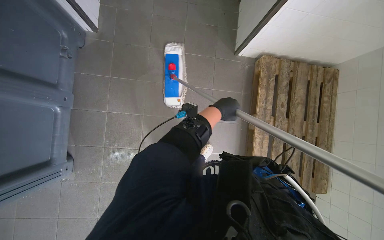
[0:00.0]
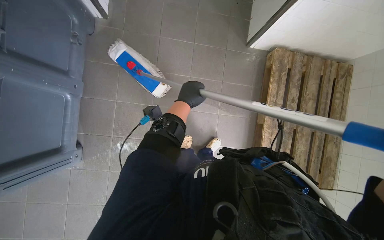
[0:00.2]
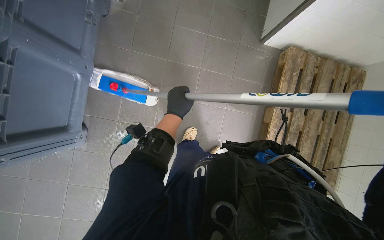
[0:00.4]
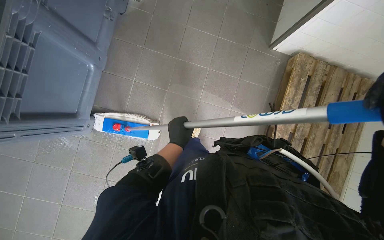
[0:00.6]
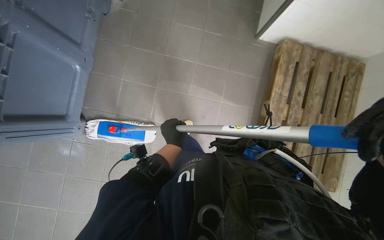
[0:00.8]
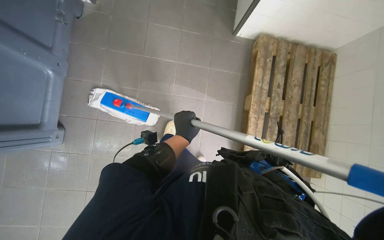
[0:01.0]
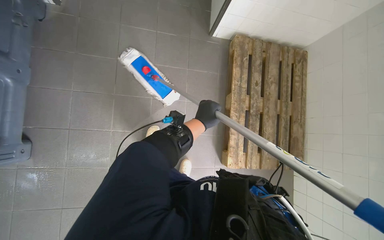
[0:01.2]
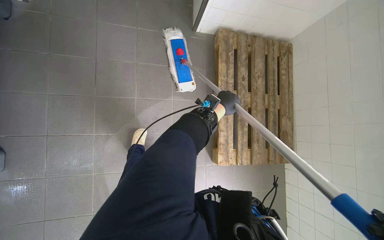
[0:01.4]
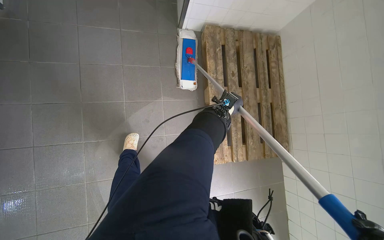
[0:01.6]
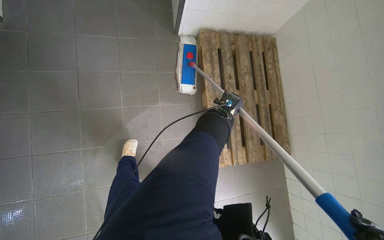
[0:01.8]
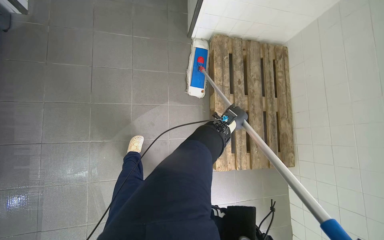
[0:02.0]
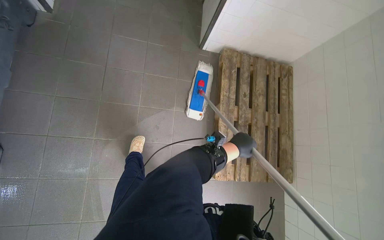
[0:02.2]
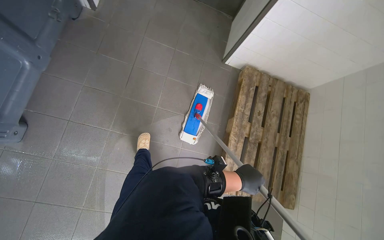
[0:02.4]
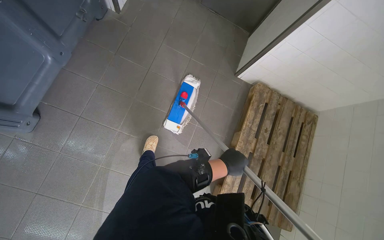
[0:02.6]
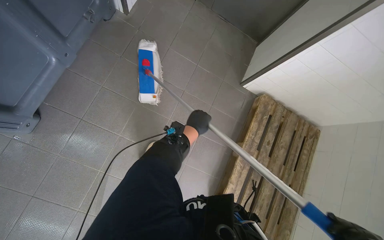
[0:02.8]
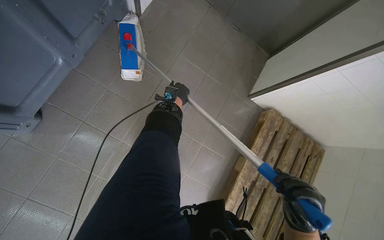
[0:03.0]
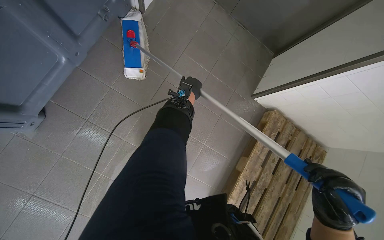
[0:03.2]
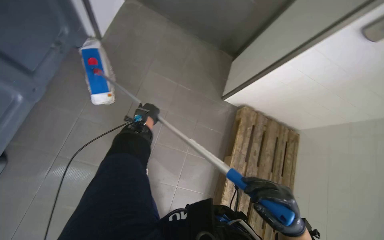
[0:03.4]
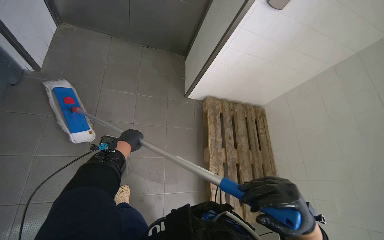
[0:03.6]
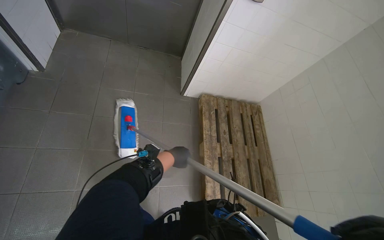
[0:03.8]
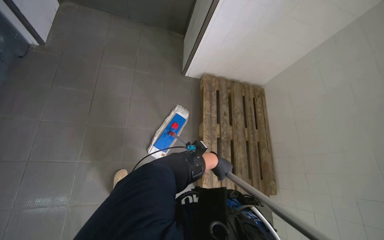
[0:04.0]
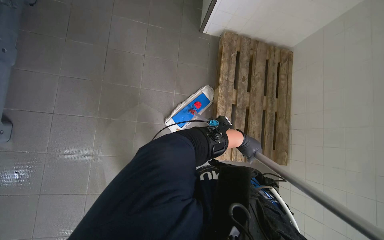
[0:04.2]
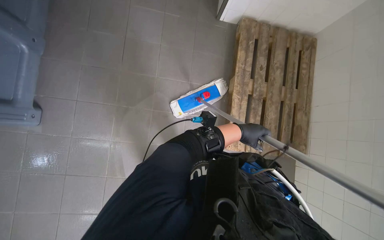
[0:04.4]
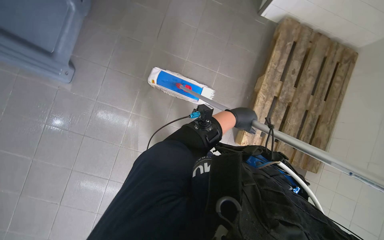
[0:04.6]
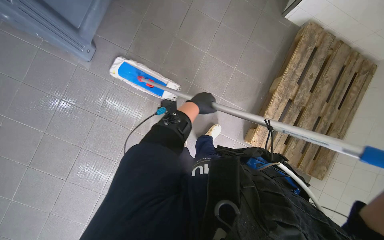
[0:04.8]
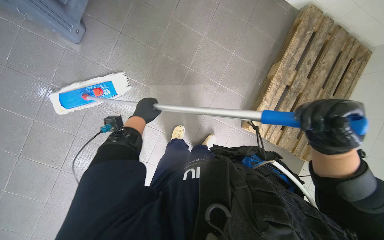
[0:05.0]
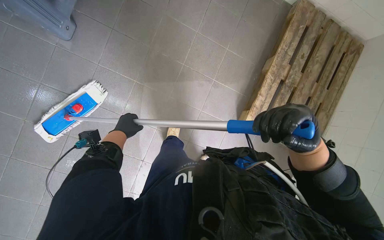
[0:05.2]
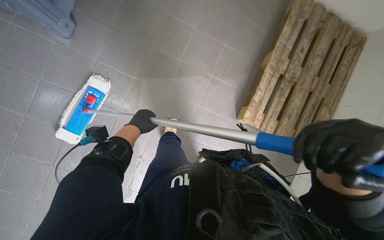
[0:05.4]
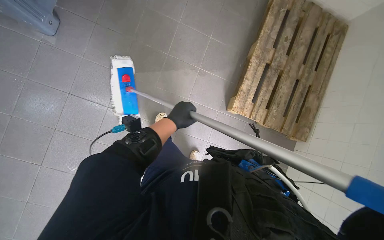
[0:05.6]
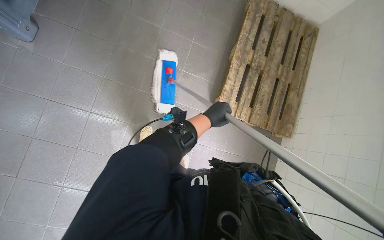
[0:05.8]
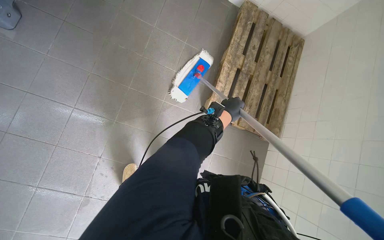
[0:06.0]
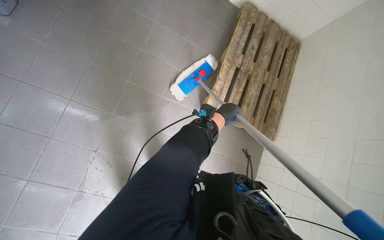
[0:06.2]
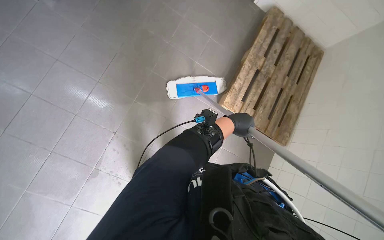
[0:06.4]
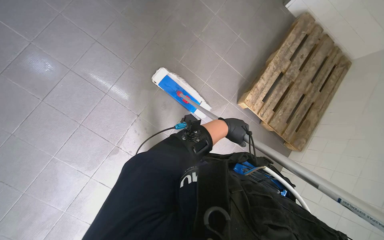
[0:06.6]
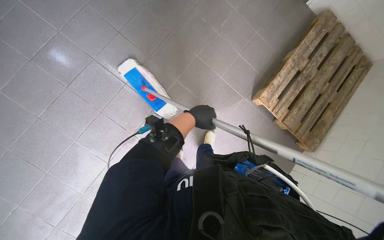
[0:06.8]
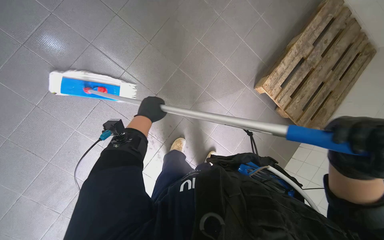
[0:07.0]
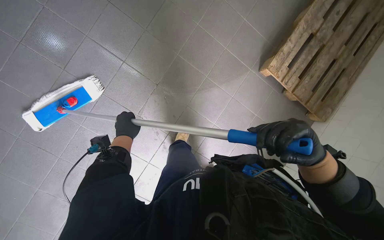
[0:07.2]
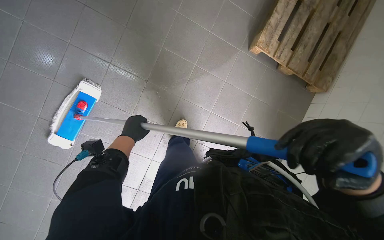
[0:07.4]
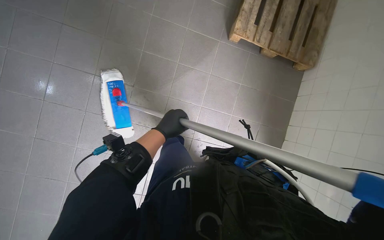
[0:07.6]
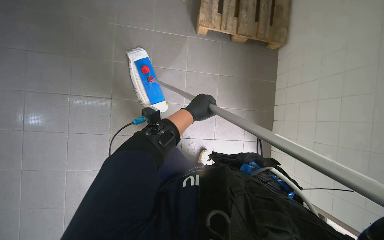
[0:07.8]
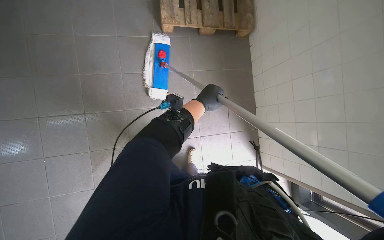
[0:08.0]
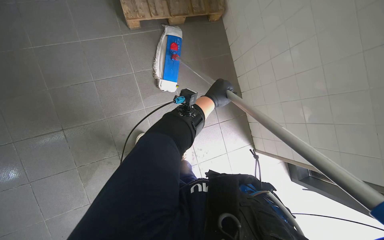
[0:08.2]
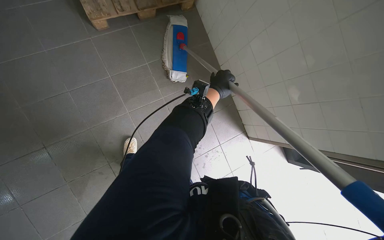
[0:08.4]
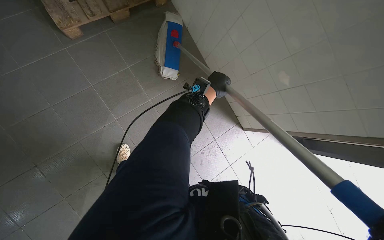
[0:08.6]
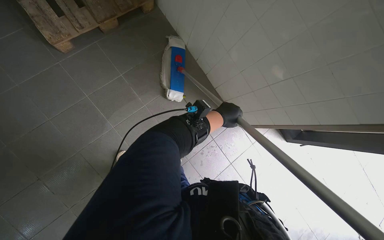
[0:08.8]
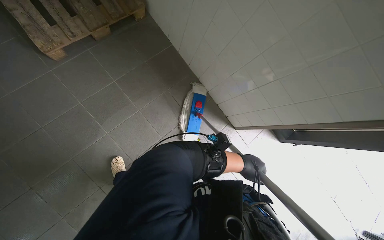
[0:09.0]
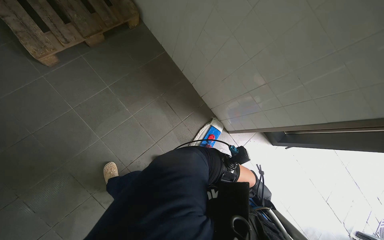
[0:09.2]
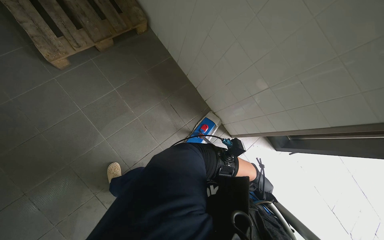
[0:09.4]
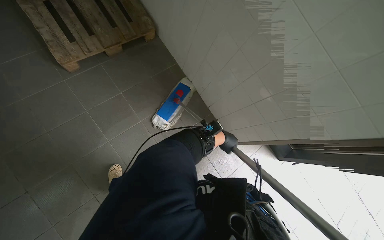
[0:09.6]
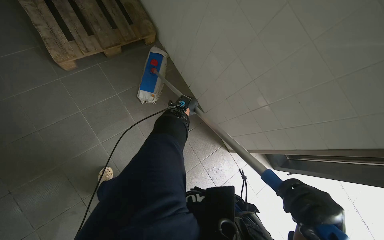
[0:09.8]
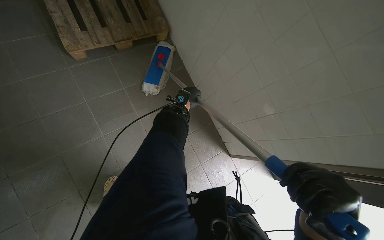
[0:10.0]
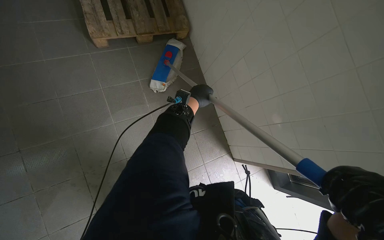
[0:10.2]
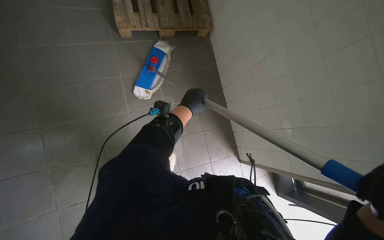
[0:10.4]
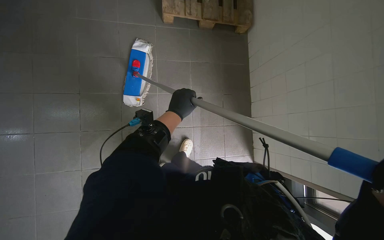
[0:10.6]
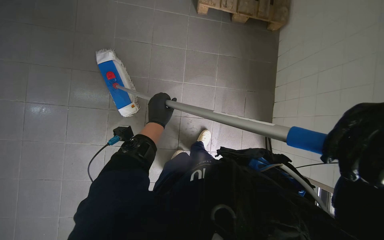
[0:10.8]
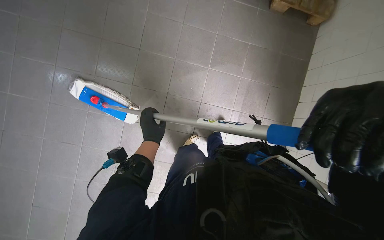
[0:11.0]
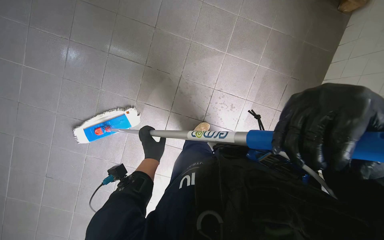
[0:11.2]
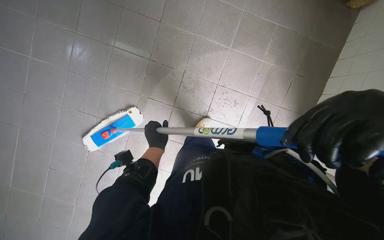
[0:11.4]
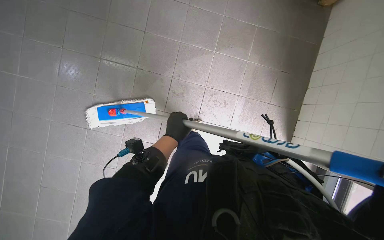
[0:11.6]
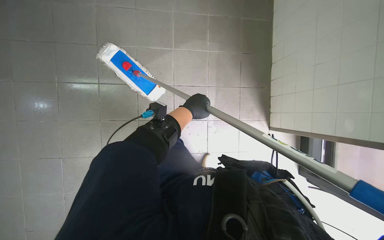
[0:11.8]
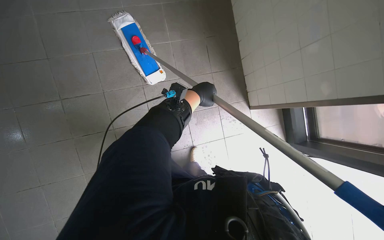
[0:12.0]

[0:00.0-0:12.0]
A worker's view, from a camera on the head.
Job: mopping floor.
The whole recording: Mopping tiled floor. The worker mops the tiled floor with a flat mop.
0:00.0 to 0:01.6: The left hand reaches some 20 cm to the left, then returns.
0:01.6 to 0:03.0: The scene rotates clockwise by some 35 degrees. The left hand travels to the left by about 50 cm, and moves approximately 15 cm down the picture and comes back.
0:03.0 to 0:04.4: The camera travels some 40 cm. The view tilts some 10 degrees downward.
0:04.4 to 0:06.0: The camera travels about 50 cm.
0:06.0 to 0:07.6: The camera pitches downward, by some 15 degrees.
0:07.6 to 0:09.0: The wearer looks about 60 degrees further to the right.
0:09.0 to 0:10.4: The left hand is displaced to the left and up the picture by about 35 cm.
0:10.4 to 0:12.0: The scene rotates clockwise by about 25 degrees.

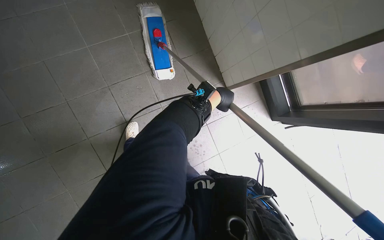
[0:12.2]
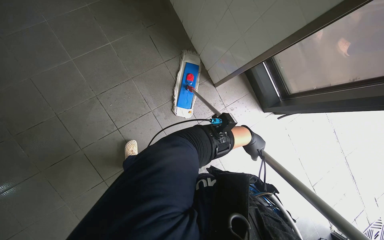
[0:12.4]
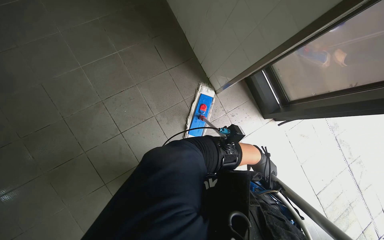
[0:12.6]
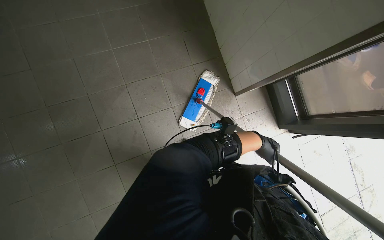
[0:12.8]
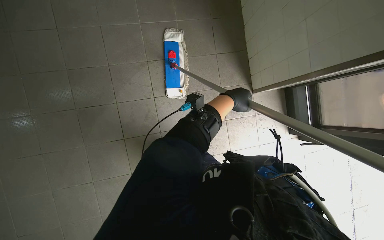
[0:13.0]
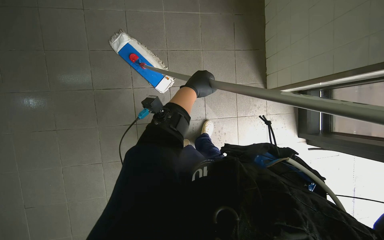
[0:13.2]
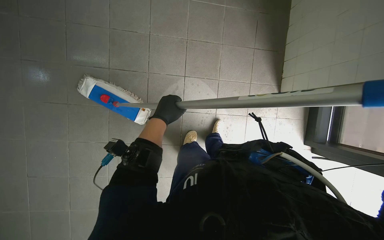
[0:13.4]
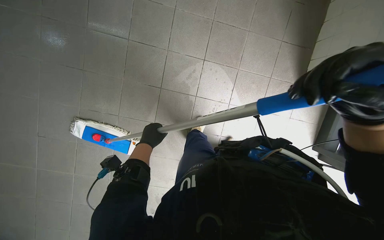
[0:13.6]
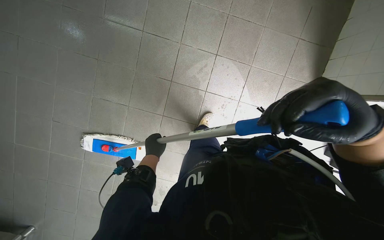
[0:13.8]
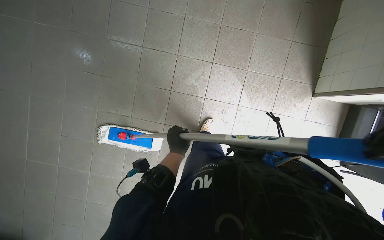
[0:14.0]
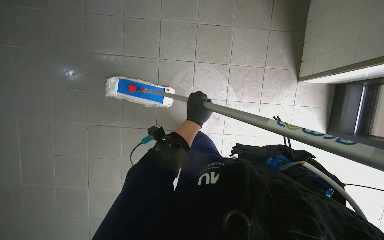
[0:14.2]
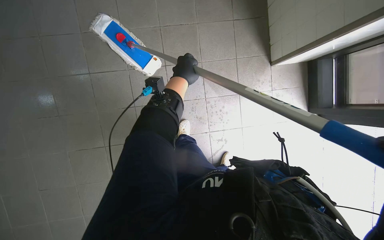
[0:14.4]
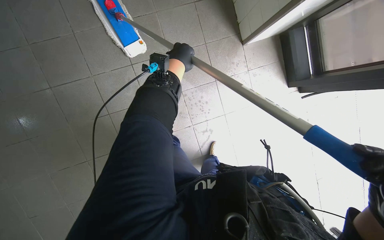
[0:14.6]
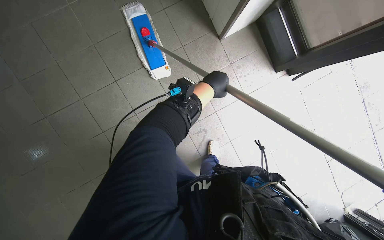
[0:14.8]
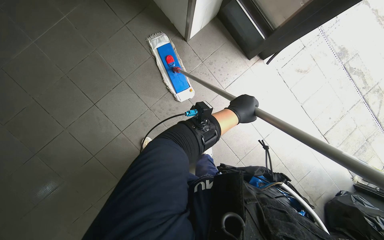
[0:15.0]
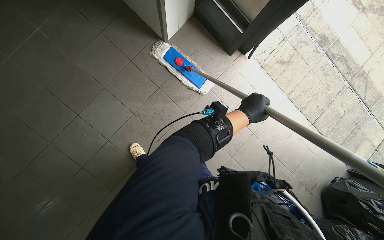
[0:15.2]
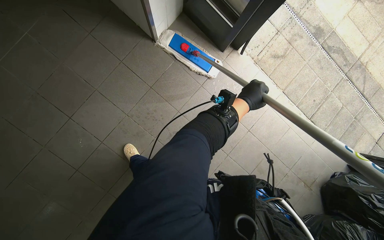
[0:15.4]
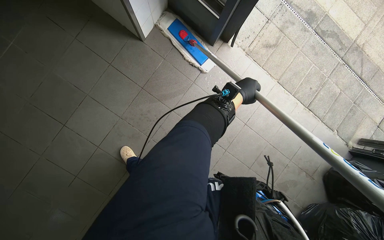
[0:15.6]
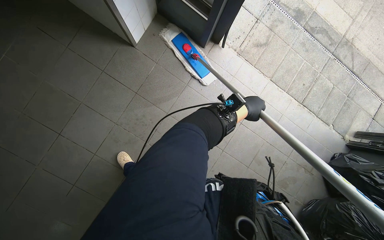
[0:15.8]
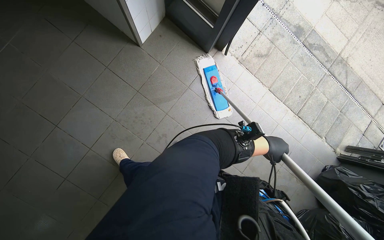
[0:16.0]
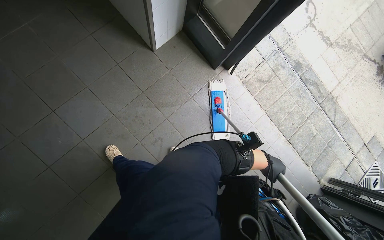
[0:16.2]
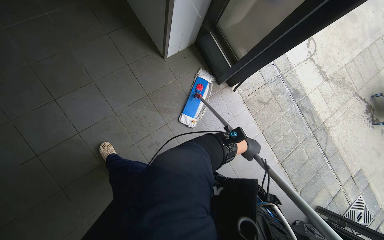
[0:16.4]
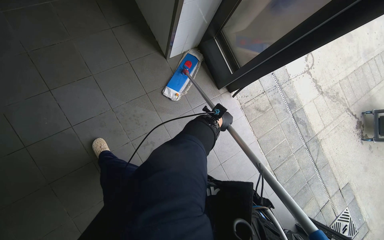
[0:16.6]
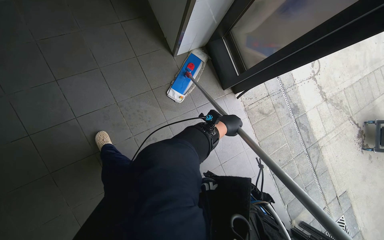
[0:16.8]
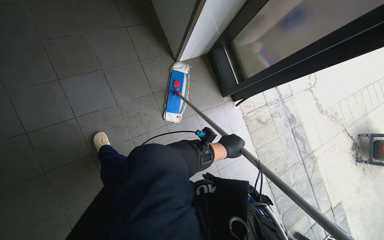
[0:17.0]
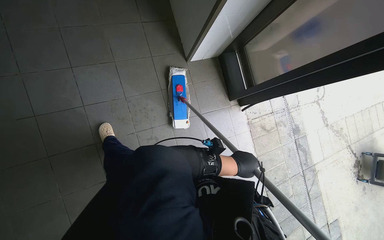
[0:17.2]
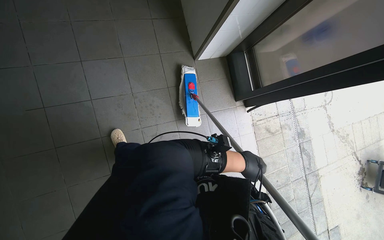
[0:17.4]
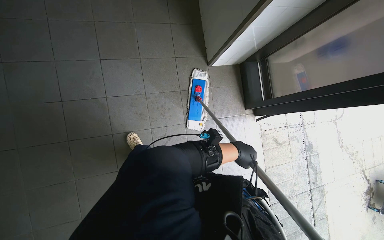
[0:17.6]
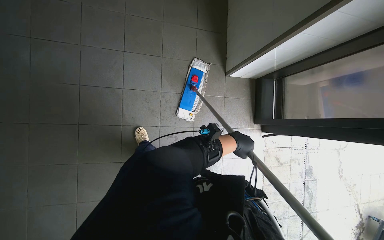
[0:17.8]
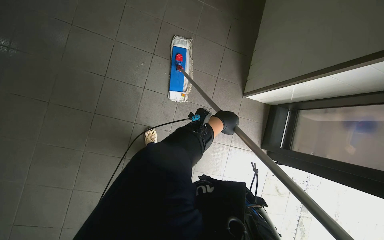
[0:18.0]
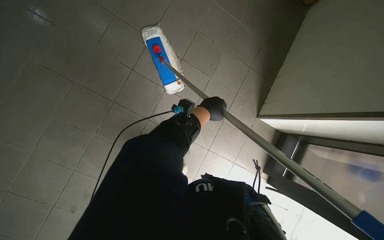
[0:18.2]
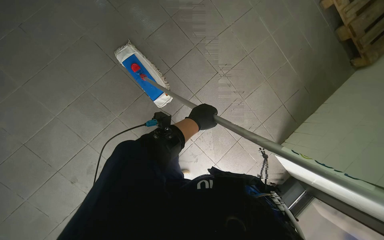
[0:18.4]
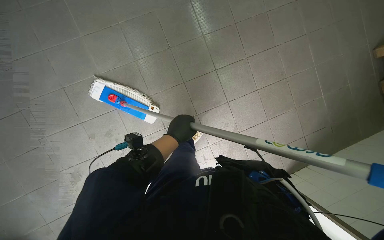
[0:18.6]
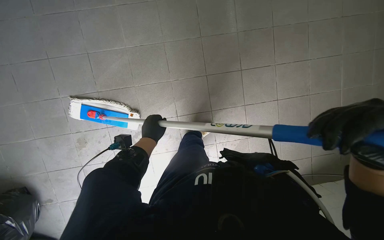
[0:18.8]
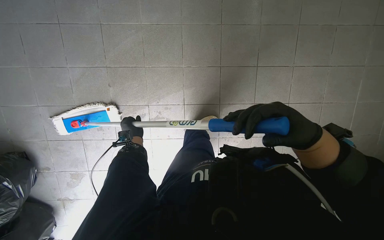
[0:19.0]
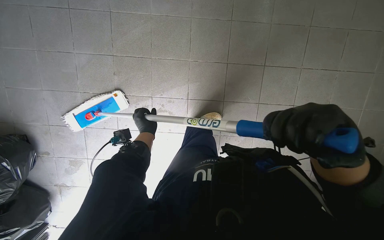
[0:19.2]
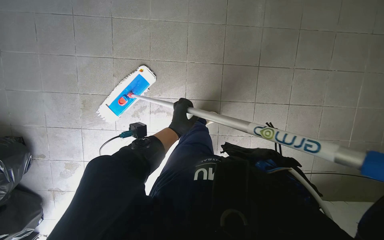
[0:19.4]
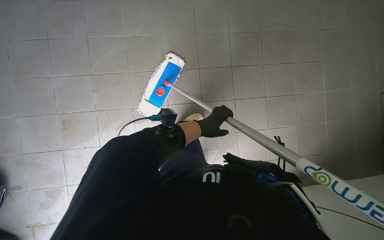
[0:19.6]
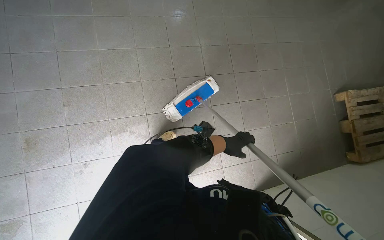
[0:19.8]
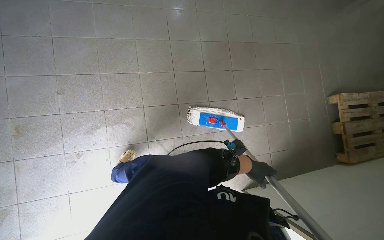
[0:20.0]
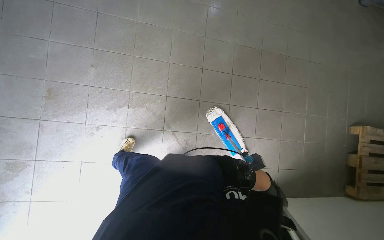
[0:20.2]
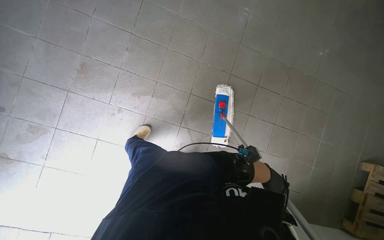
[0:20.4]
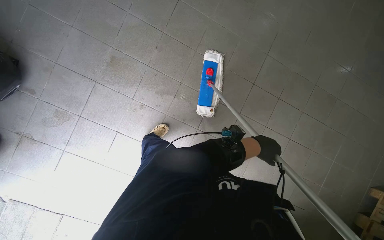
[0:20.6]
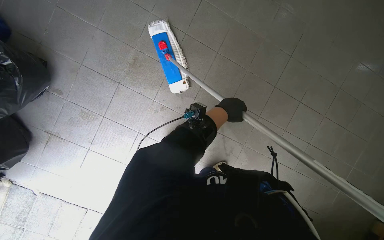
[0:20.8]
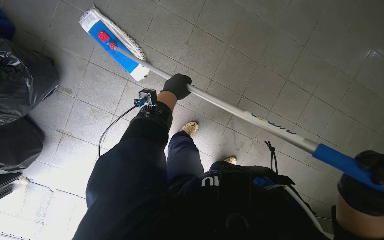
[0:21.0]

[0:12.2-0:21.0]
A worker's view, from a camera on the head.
Job: mopping floor.
The whole recording: Mopping tiled floor. The worker mops the tiled floor with a flat mop.
0:12.2 to 0:13.6: The view tilts some 15 degrees downward. Everything in view rotates approximately 40 degrees clockwise.
0:13.6 to 0:15.2: The camera is carried roughly 40 cm. The scene turns some 50 degrees counterclockwise in the picture.
0:16.6 to 0:18.0: The scene rotates clockwise by about 40 degrees.
0:18.0 to 0:19.6: The wearer looks approximately 15 degrees further upward. The scene rotates clockwise by roughly 70 degrees.
0:19.6 to 0:21.0: The head travels to the left, approximately 60 cm. Everything in view rotates about 30 degrees clockwise.
